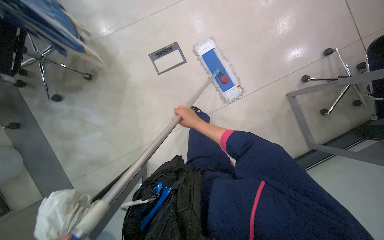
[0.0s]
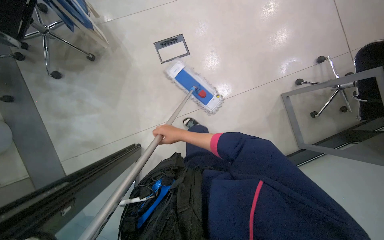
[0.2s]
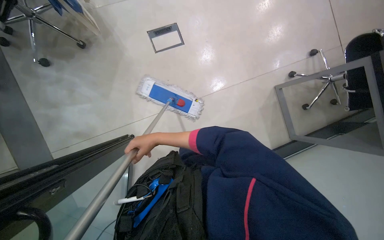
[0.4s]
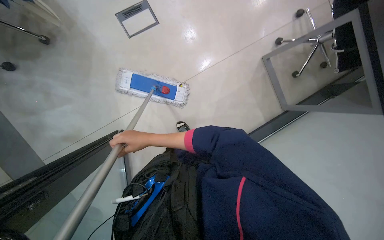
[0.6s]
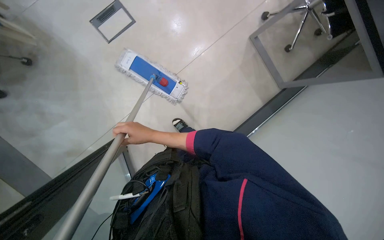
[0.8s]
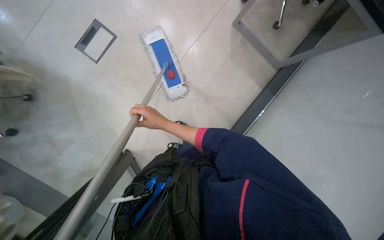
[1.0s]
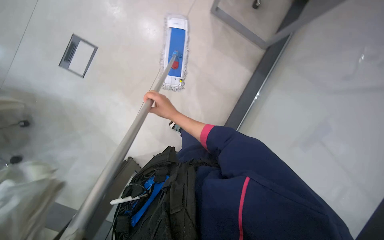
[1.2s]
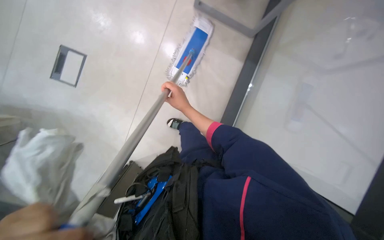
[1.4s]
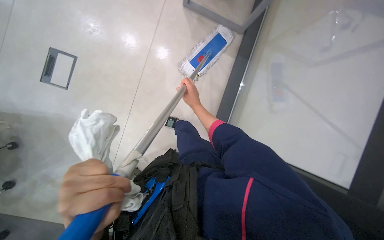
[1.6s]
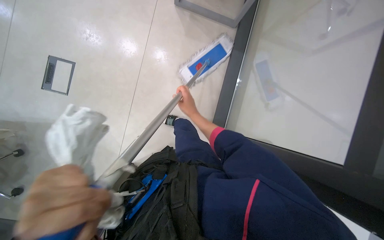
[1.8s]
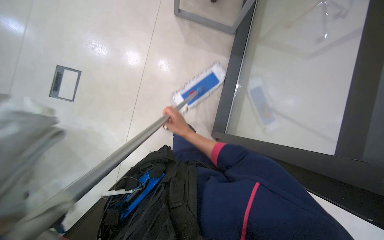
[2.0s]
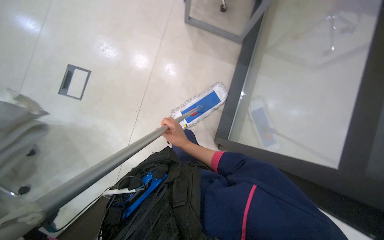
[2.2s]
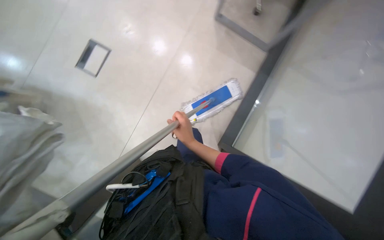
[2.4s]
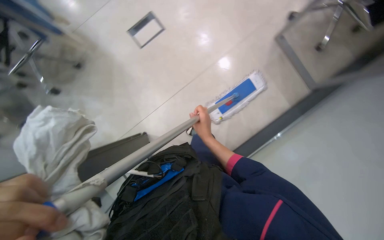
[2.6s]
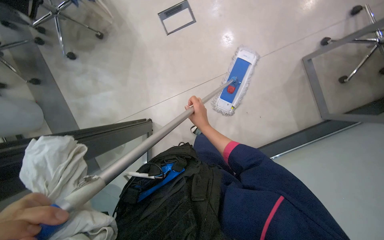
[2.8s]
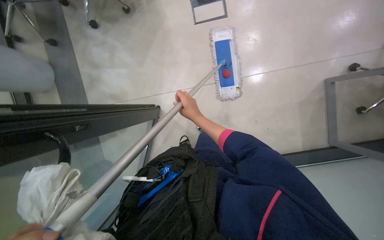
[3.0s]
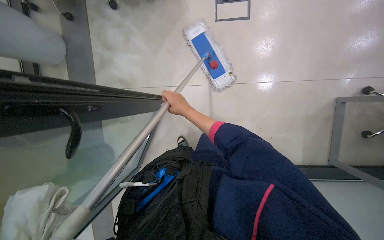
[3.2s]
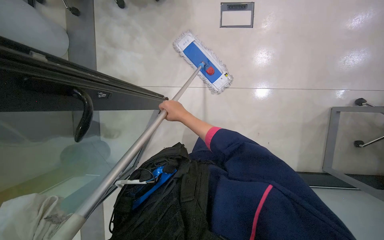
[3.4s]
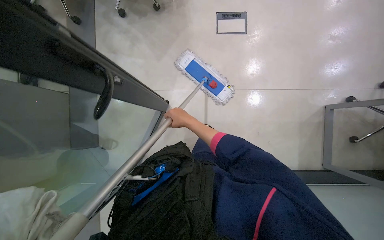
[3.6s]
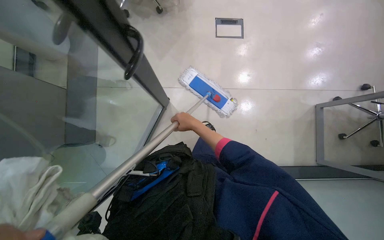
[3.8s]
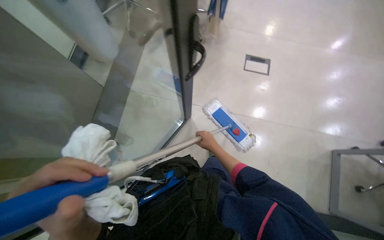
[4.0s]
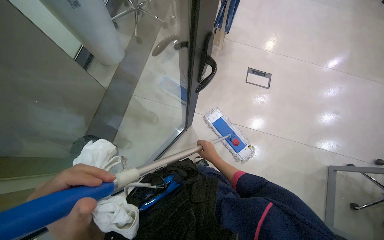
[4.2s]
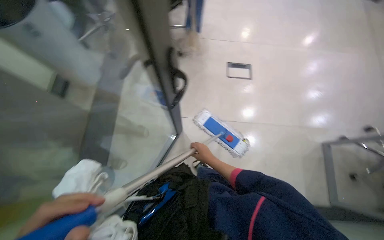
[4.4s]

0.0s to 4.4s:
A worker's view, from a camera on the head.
Job: mopping floor.
The whole recording: Mopping office floor. The worker mops the office floor, moving obstacles as needed.
0.0s to 1.4s: The view tips downward by about 10 degrees. Everything in view rotates some 45 degrees counterclockwise.
1.4s to 3.0s: The scene rotates clockwise by roughly 40 degrees.
3.0s to 4.4s: The view tilts some 20 degrees upward. The right hand moves farther from the camera, about 10 cm.

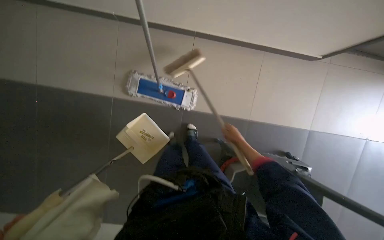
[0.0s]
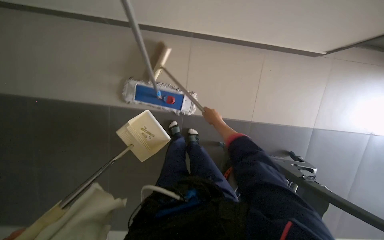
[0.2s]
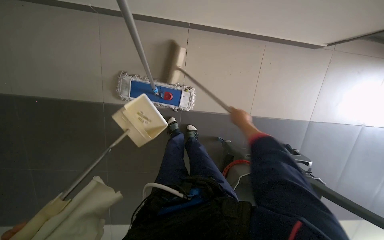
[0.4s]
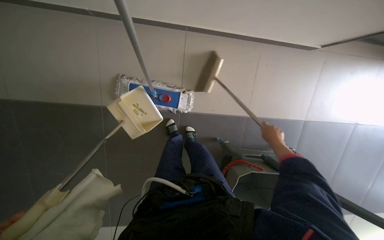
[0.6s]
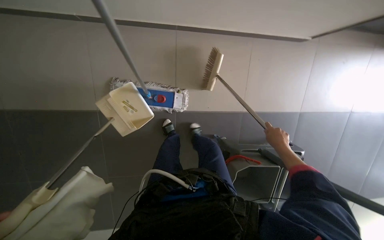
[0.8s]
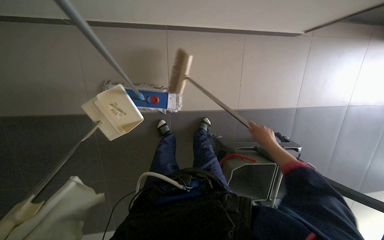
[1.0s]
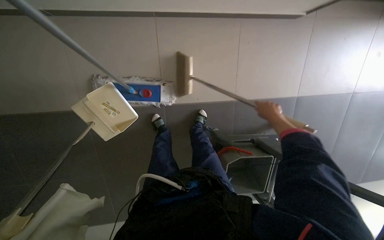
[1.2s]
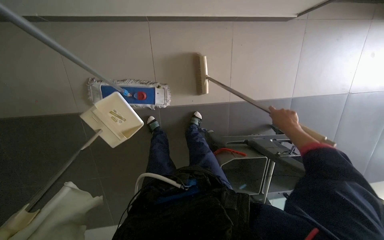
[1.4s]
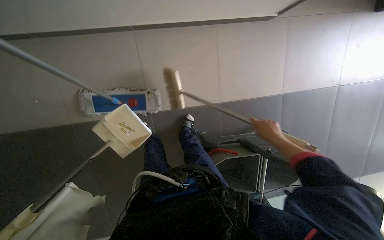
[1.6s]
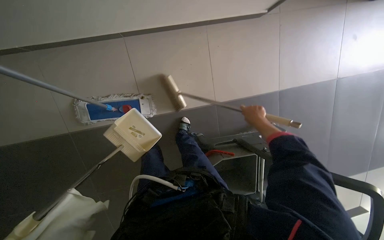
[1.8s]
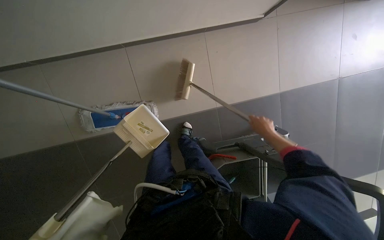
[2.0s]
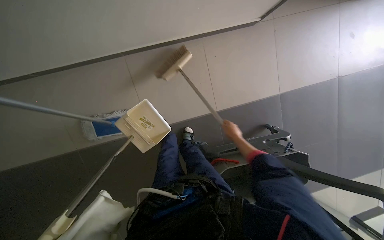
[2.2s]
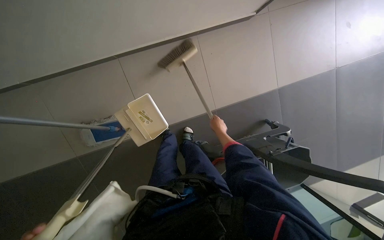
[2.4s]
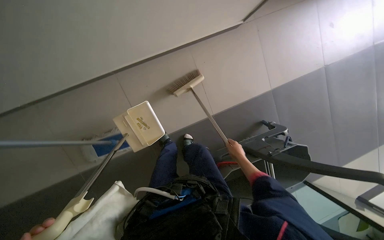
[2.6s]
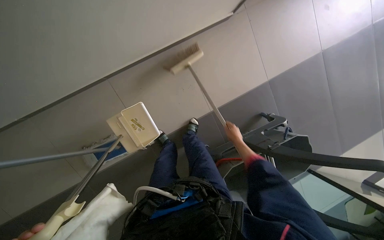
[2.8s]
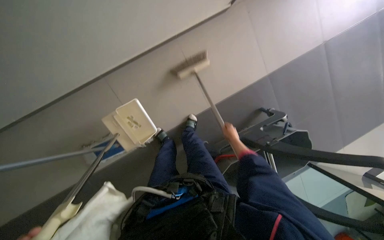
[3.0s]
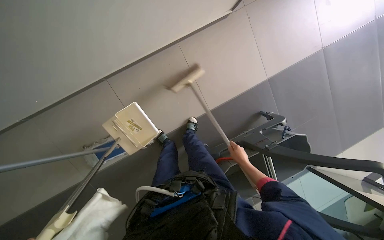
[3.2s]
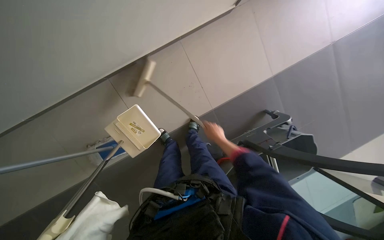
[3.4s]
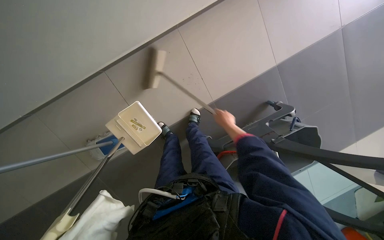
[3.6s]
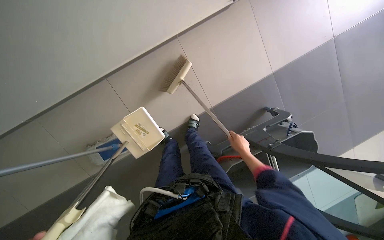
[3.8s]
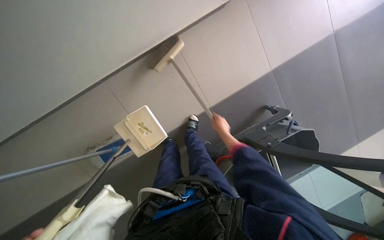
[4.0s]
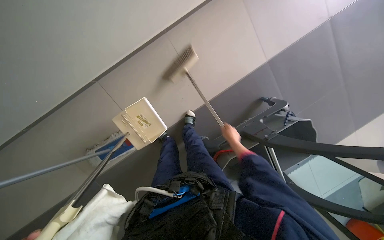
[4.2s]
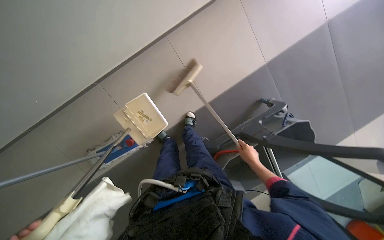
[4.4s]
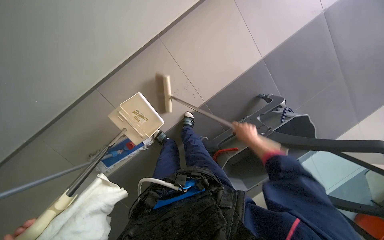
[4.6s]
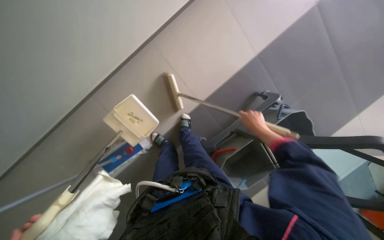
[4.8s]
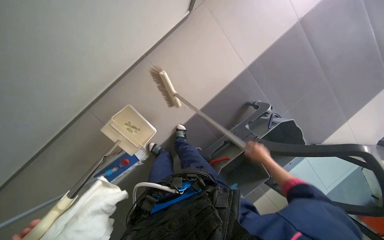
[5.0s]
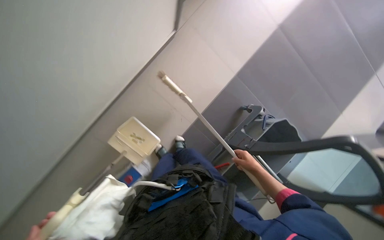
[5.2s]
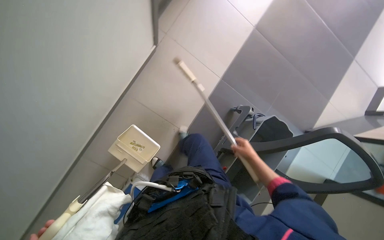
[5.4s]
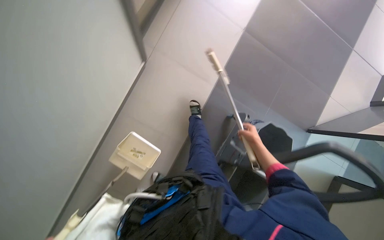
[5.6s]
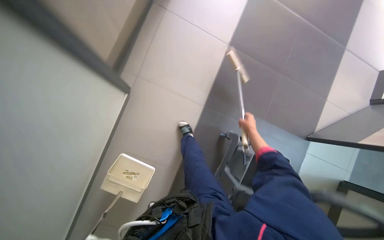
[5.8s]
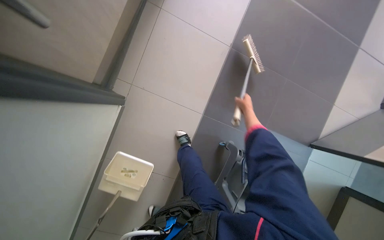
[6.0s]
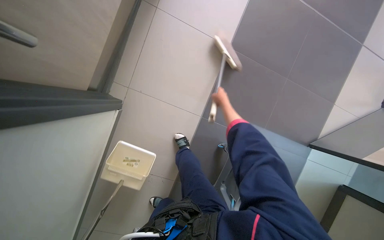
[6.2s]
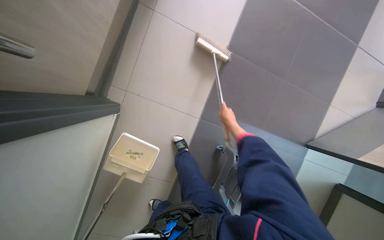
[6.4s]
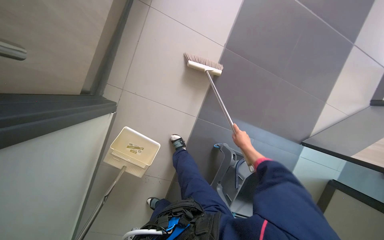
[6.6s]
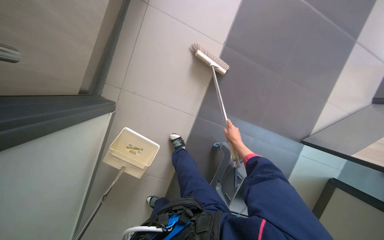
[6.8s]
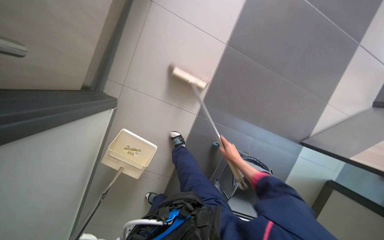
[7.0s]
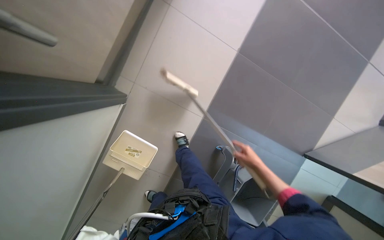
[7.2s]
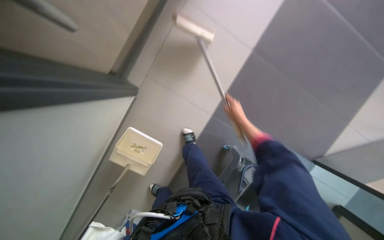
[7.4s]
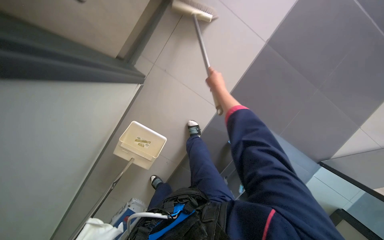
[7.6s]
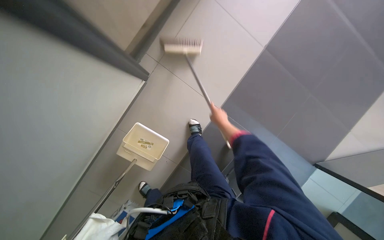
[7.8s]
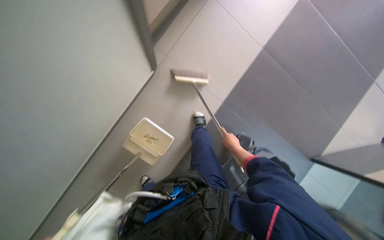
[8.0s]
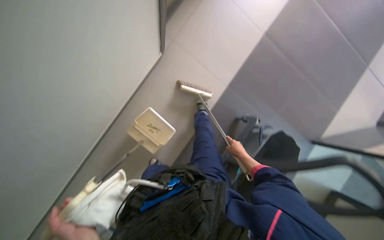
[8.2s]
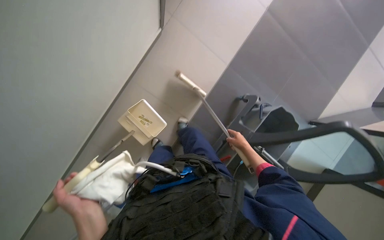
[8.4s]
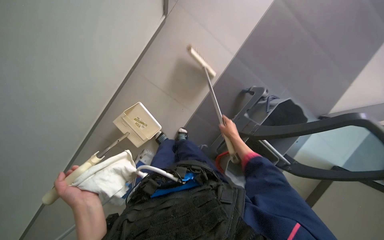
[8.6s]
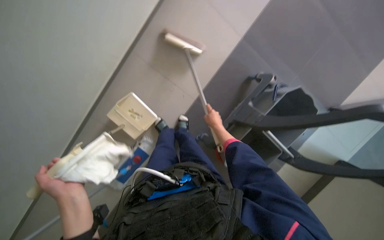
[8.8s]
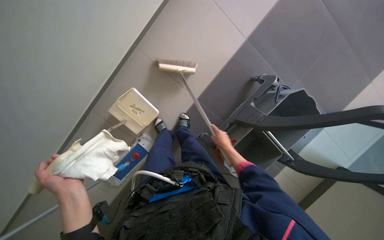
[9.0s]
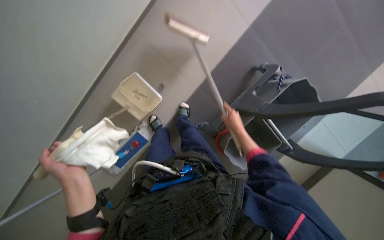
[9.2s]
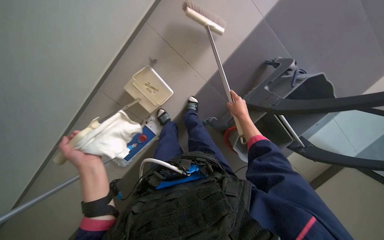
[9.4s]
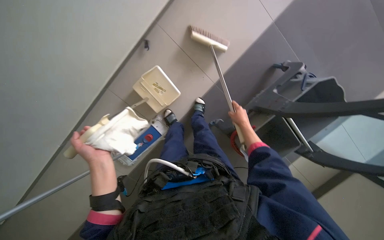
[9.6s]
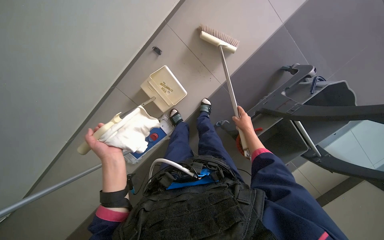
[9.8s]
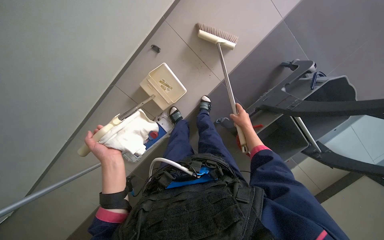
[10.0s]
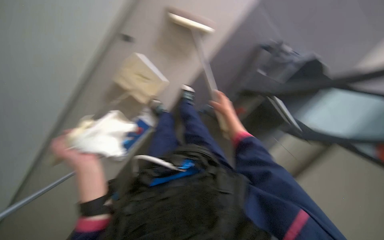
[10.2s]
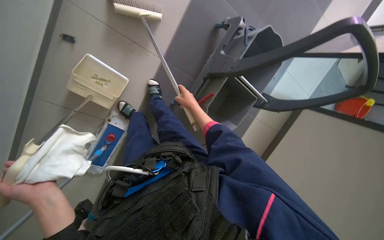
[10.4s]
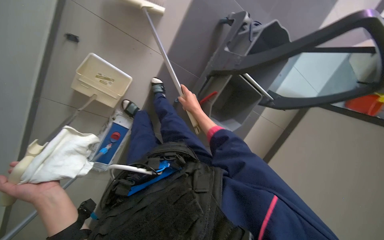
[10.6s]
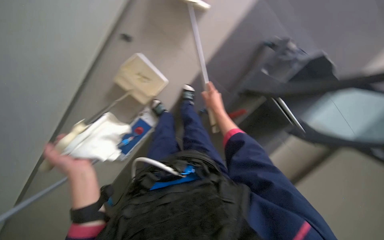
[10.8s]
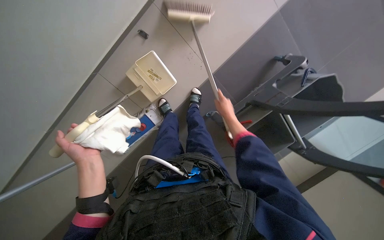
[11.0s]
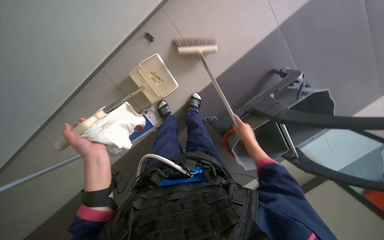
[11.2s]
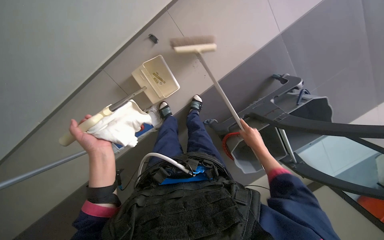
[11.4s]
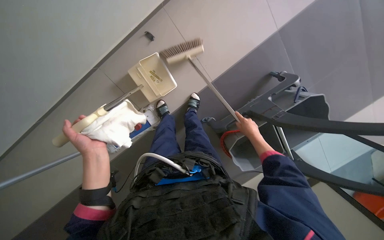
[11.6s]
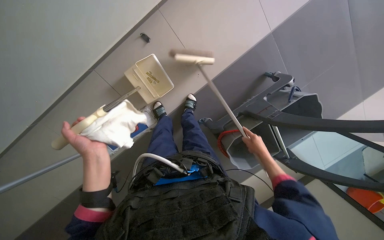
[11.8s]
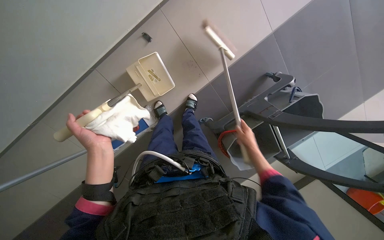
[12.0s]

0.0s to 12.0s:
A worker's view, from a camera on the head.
Job: sweeping floor.
The whole recording: Sweeping floor with broom. The worker sweeps the floor with a broom and dustpan.
0.0s to 1.6s: The right hand heads nearer to the camera and to the right, covering about 25 cm.
1.6s to 3.0s: The right hand heads farther from the camera, covering roughly 25 cm.
3.0s to 4.4s: The right hand swings up and down the picture, roughly 15 cm each way, with 4 reversals.
4.4s to 6.0s: The wearer looks some 15 degrees further upward. The right hand moves up and down the picture over some 25 cm, changing direction 2 times.
6.0s to 7.6s: The right hand travels to the left by roughly 25 cm, and goes down the picture and returns, approximately 10 cm each way.
7.6s to 9.0s: The view tilts some 15 degrees downward. The right hand goes roughly 50 cm down the picture.
9.0s to 10.4s: The view tips downward by roughly 15 degrees.
10.4s to 12.0s: The right hand moves nearer to the camera, roughly 15 cm.

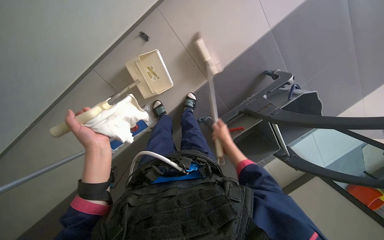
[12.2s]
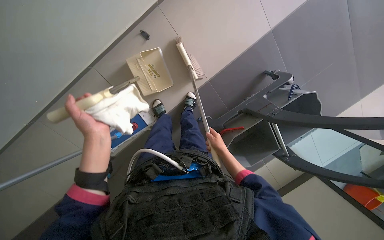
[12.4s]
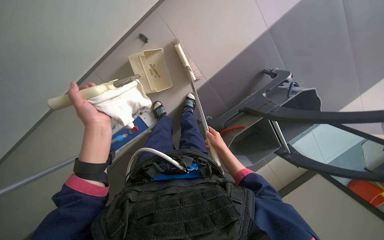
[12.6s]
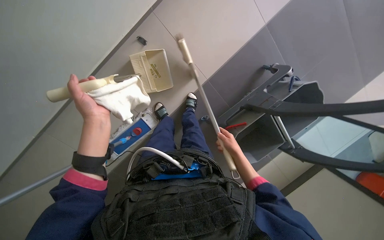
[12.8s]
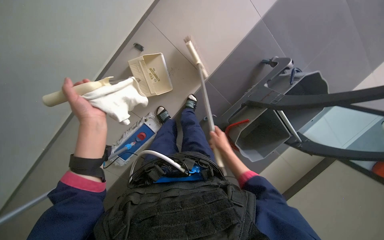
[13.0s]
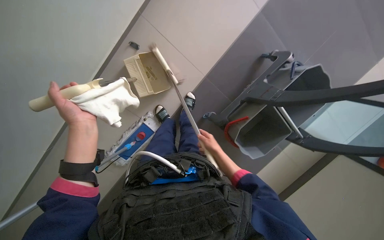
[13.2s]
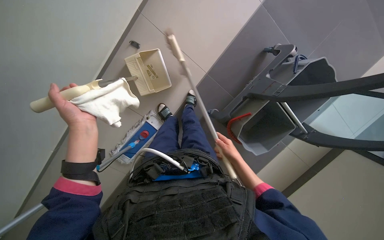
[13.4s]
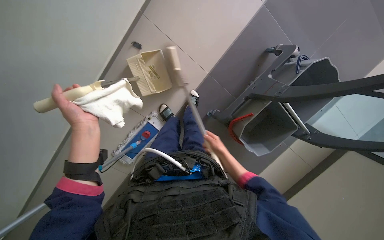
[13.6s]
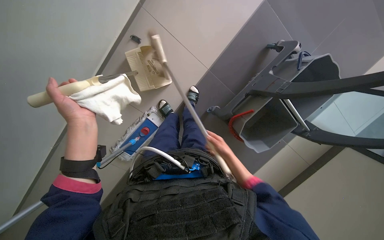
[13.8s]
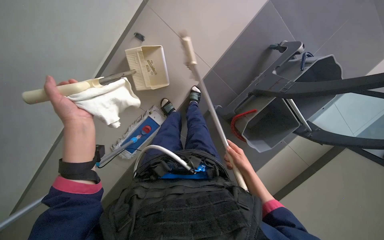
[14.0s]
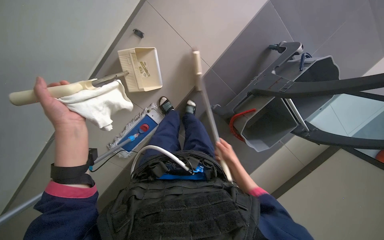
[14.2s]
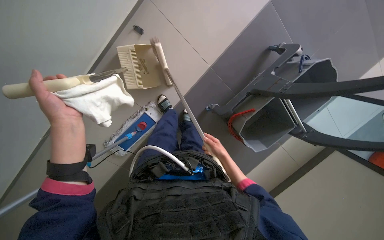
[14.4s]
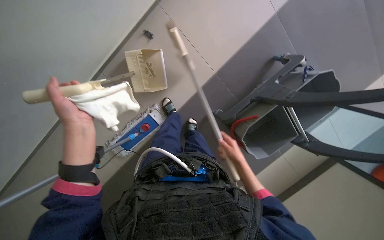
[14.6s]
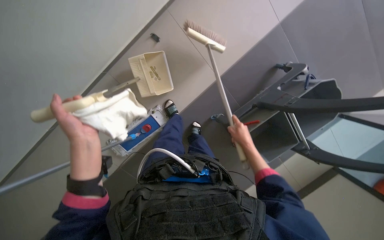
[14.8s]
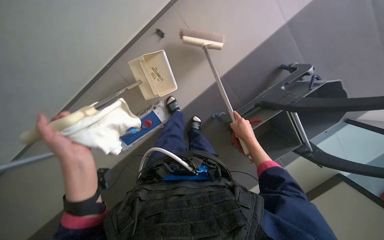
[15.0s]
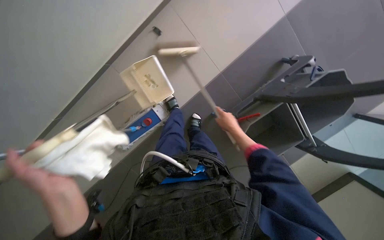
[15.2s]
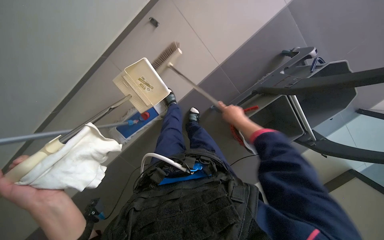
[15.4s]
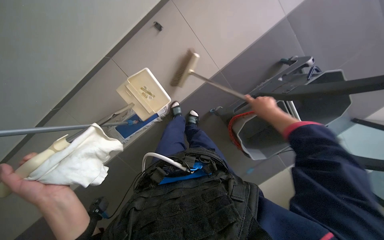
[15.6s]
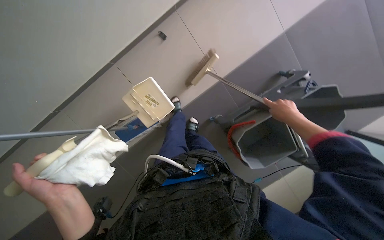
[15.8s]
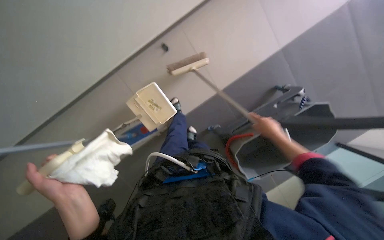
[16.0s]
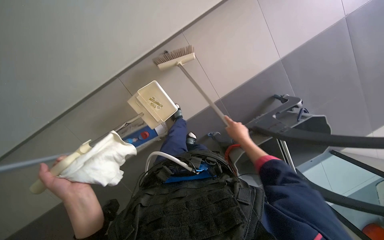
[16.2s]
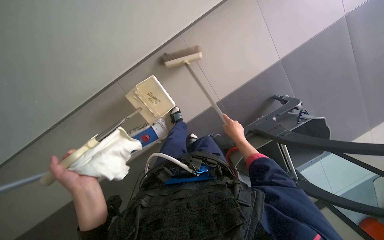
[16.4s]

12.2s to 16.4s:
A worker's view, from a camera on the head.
Job: sweeping floor.
The whole recording: Sweeping floor with broom. The worker sweeps the floor with a broom and dustpan.
13.6s to 15.0s: The right hand moves up the picture, some 10 cm. The left hand shifts roughly 10 cm down the picture.
15.0s to 16.4s: The right hand travels to the right and back again, approximately 15 cm each way.
